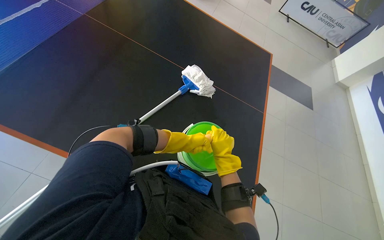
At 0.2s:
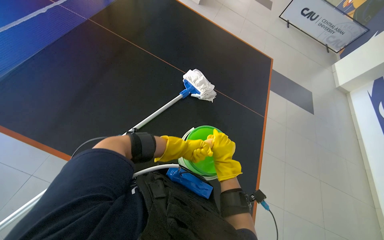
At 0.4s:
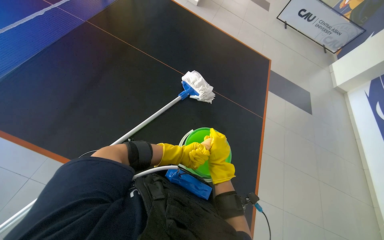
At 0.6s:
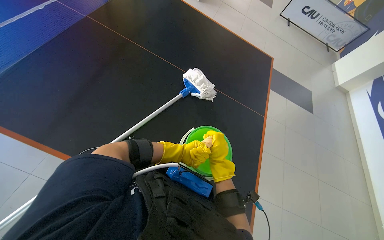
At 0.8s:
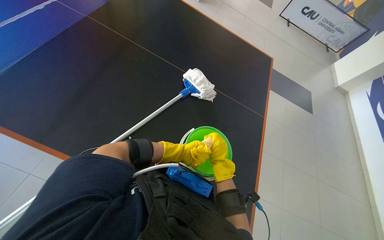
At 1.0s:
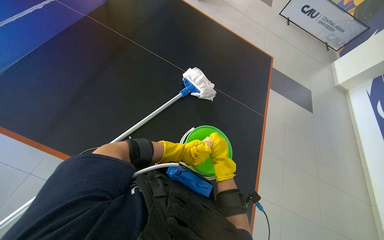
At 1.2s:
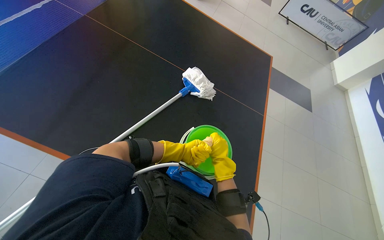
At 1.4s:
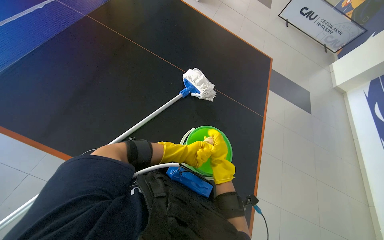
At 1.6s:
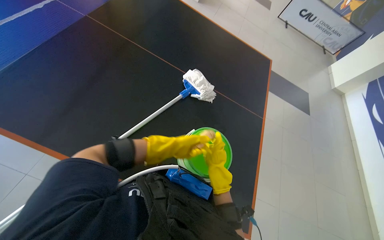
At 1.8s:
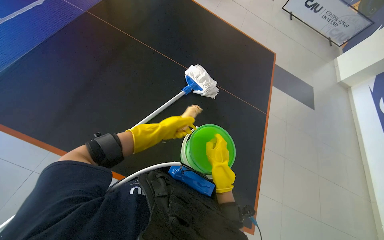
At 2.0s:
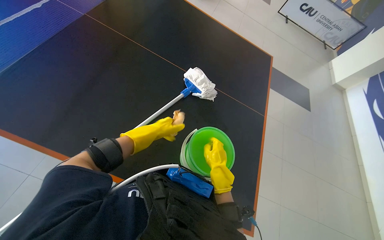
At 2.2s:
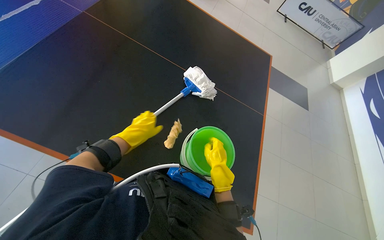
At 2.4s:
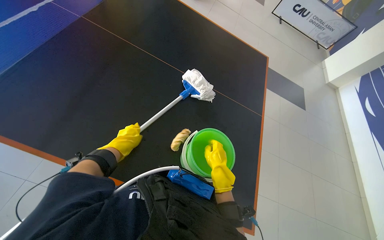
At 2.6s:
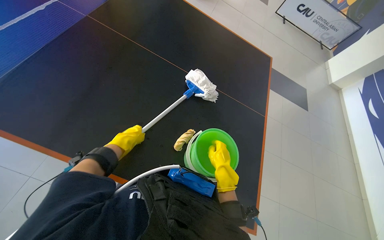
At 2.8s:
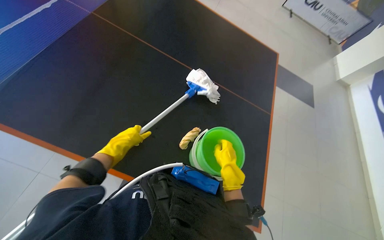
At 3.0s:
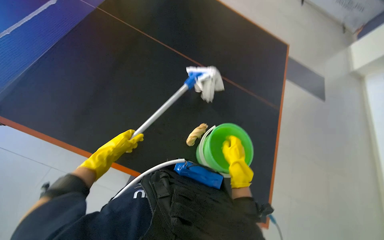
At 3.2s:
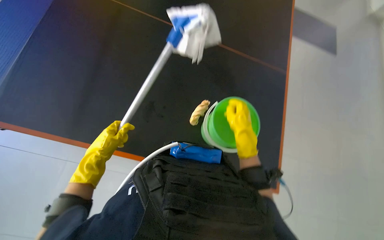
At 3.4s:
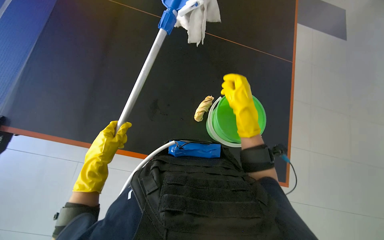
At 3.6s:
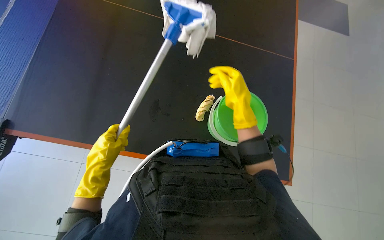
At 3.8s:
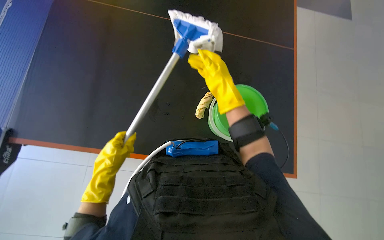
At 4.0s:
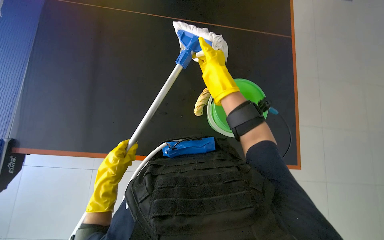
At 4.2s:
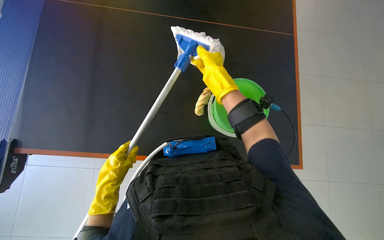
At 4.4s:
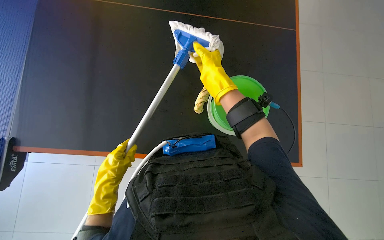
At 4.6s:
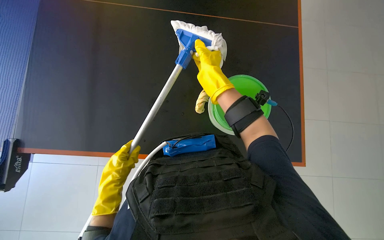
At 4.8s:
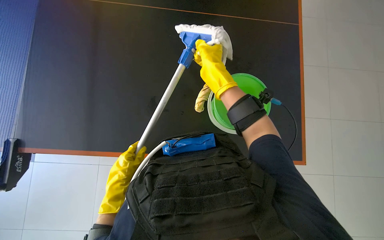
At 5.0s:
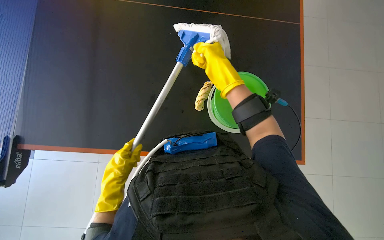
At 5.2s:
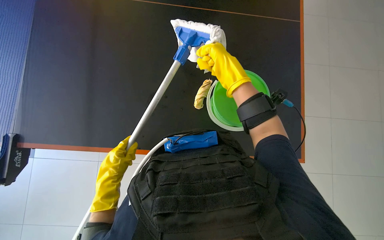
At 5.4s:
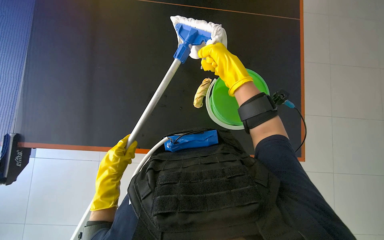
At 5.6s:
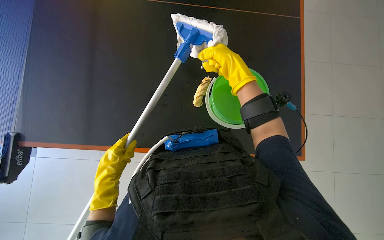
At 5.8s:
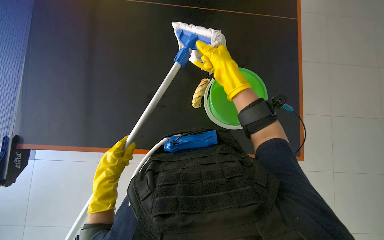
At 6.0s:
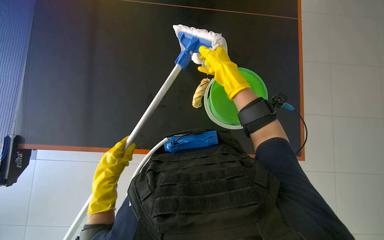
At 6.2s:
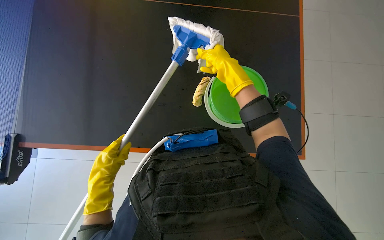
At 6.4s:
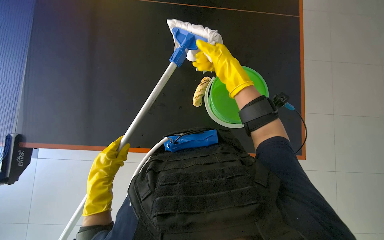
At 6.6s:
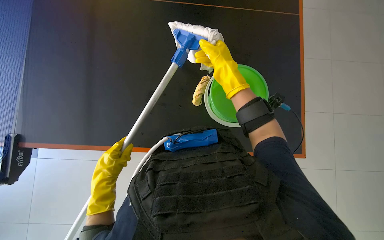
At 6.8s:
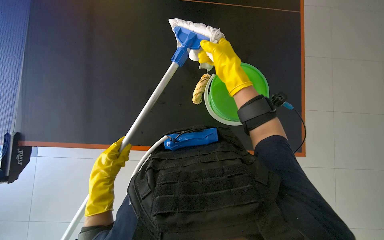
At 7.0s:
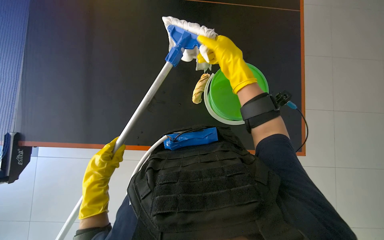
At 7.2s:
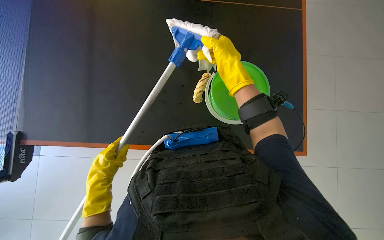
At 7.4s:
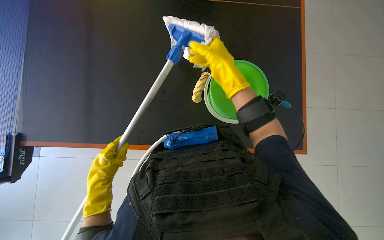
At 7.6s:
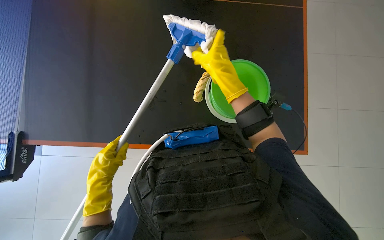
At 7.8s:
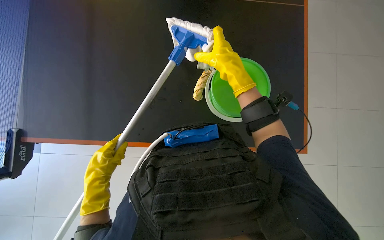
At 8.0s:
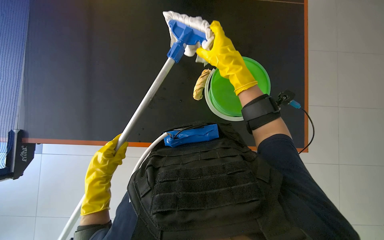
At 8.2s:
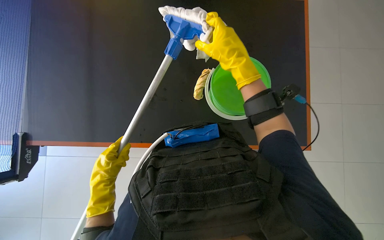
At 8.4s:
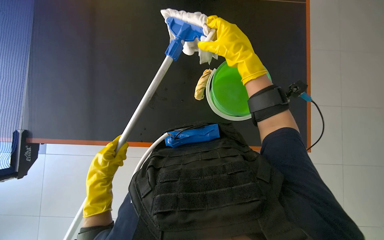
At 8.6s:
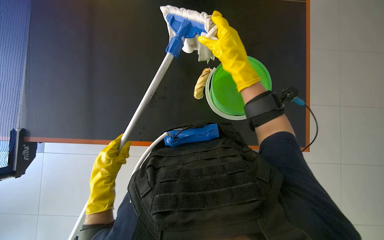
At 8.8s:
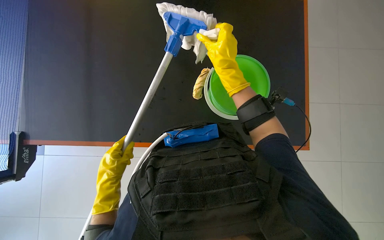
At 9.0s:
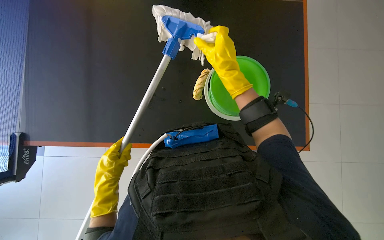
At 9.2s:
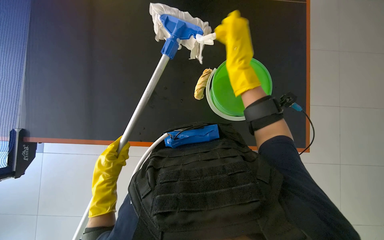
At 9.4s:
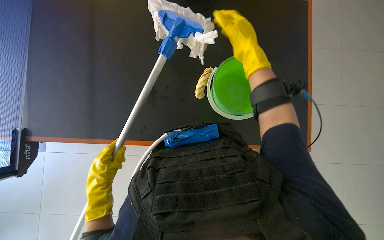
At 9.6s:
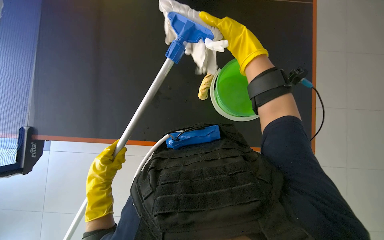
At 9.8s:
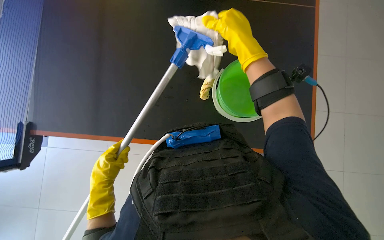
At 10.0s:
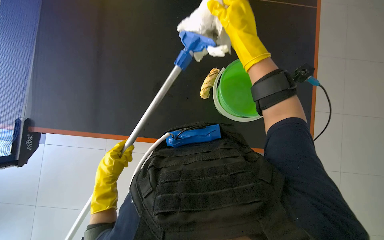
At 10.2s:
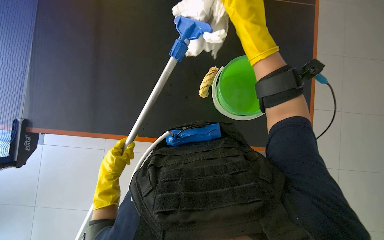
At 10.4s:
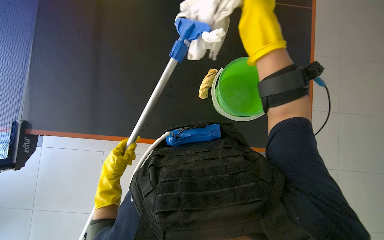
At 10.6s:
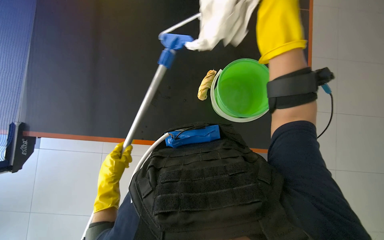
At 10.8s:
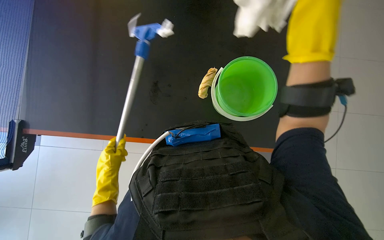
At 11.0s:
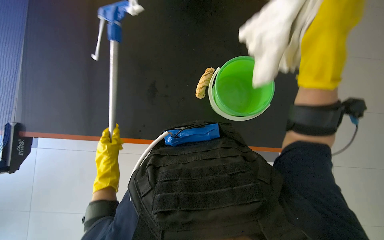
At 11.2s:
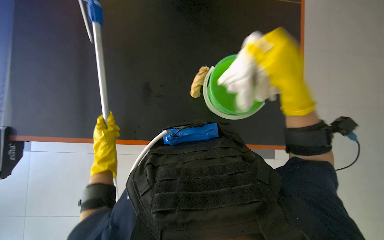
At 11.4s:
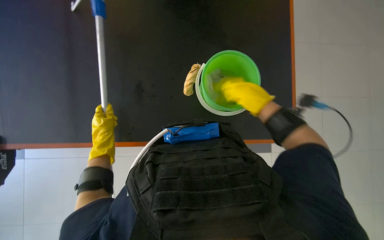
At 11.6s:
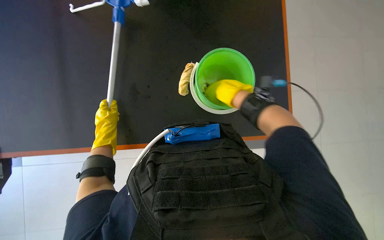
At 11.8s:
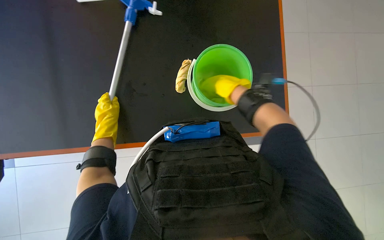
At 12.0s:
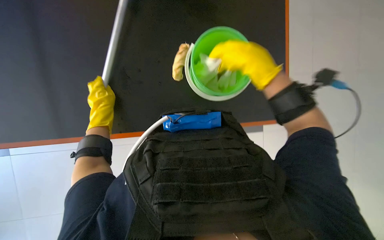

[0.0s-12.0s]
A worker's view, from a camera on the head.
Job: wiping surfaces.
The whole recording: Cleaning table with mop and cloth. The worker cleans the table surface using a mop and a cloth, repeatedly wringing the cloth in a bucket.
0.0s to 1.6s: The left hand goes farther from the camera and returns, roughly 10 cm each way; the right hand reaches about 10 cm farther from the camera, then returns.
1.6s to 3.0s: The left hand is displaced to the left by approximately 25 cm.
3.0s to 4.4s: The scene rotates counterclockwise by some 30 degrees. The right hand is displaced up the picture by some 10 cm.
4.4s to 6.0s: The hands make small movements and keep their place.
7.6s to 9.0s: The hands are busy where they are.
9.0s to 10.4s: The right hand goes approximately 15 cm nearer to the camera.
10.4s to 12.0s: The right hand travels farther from the camera and back again, approximately 25 cm each way; the left hand travels up the picture by about 10 cm.

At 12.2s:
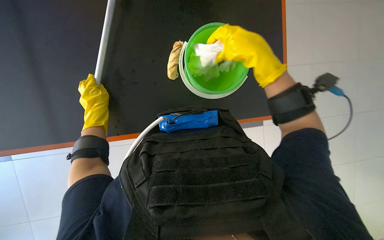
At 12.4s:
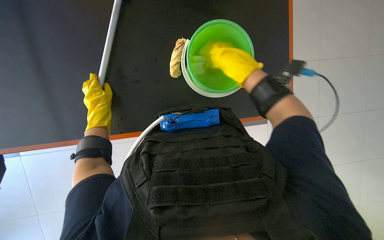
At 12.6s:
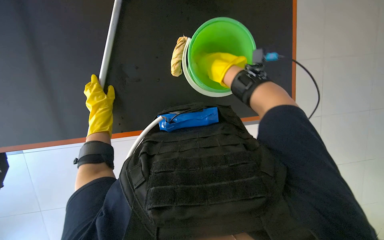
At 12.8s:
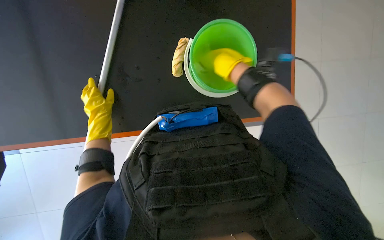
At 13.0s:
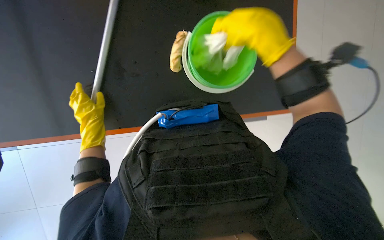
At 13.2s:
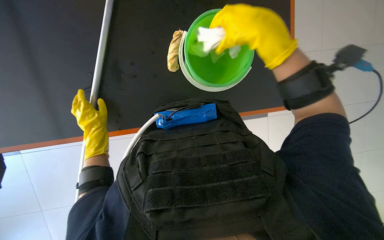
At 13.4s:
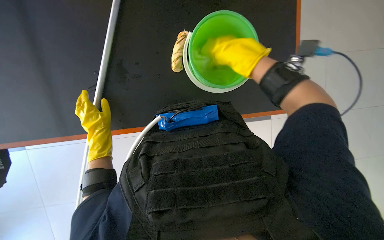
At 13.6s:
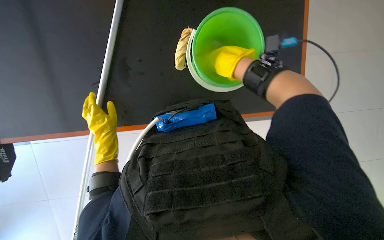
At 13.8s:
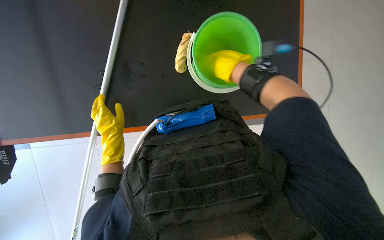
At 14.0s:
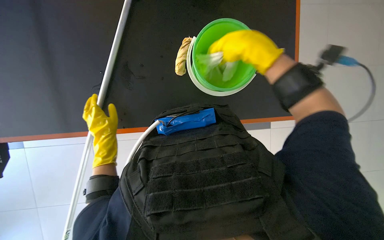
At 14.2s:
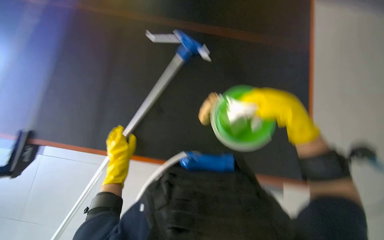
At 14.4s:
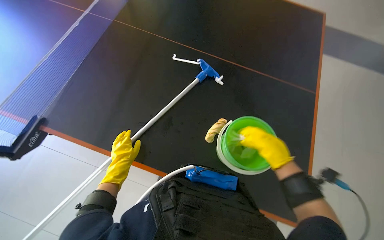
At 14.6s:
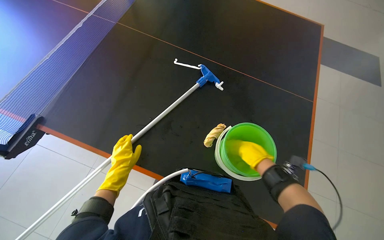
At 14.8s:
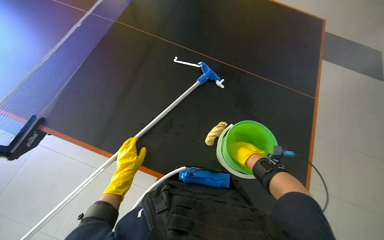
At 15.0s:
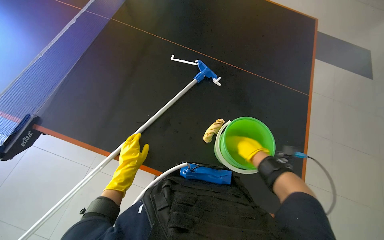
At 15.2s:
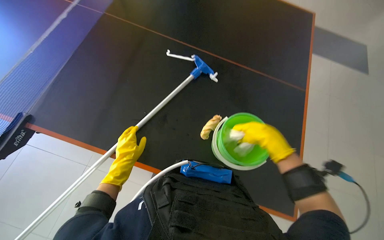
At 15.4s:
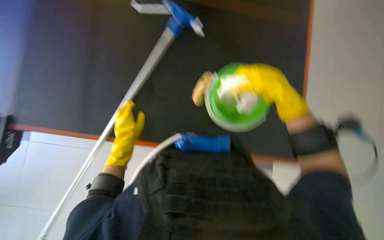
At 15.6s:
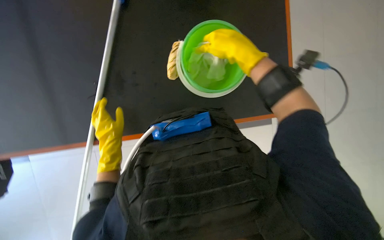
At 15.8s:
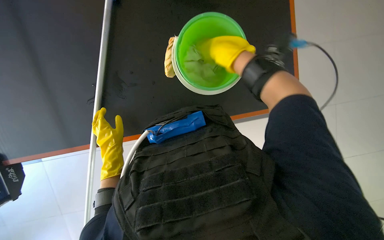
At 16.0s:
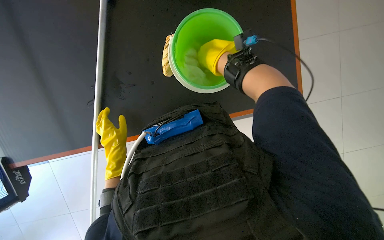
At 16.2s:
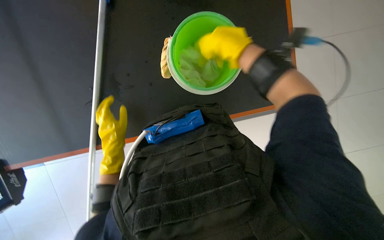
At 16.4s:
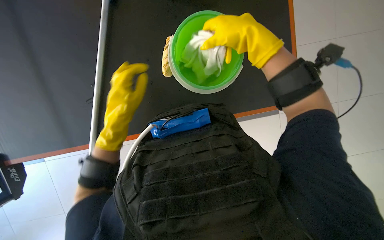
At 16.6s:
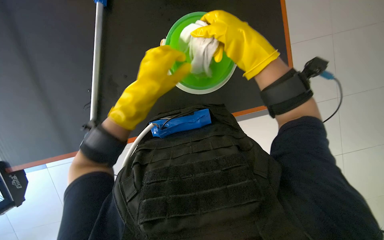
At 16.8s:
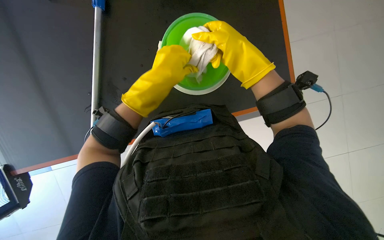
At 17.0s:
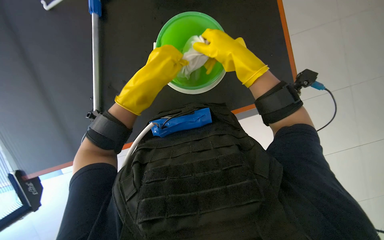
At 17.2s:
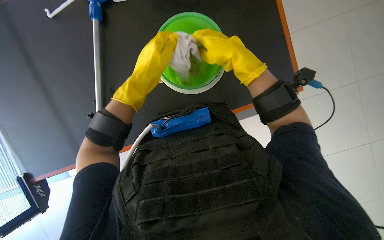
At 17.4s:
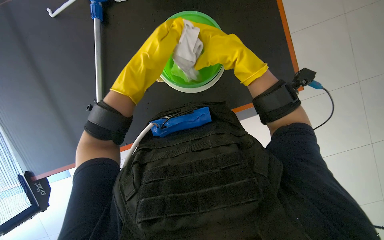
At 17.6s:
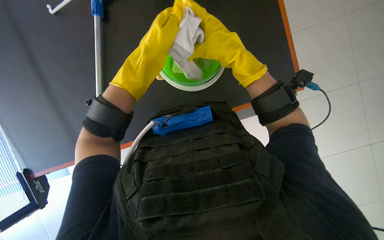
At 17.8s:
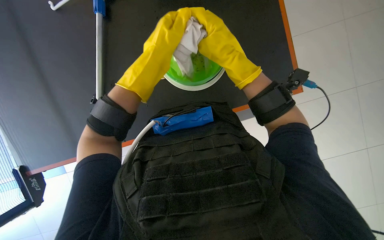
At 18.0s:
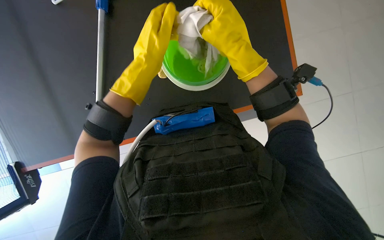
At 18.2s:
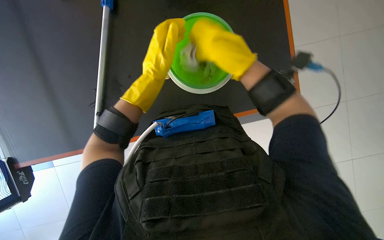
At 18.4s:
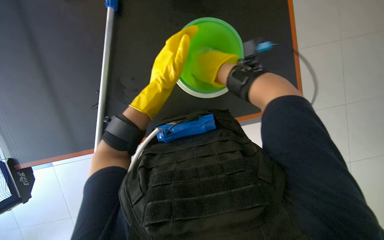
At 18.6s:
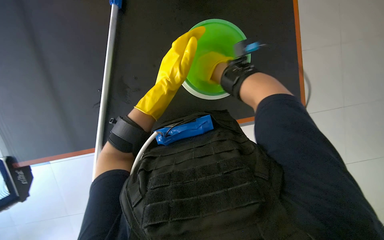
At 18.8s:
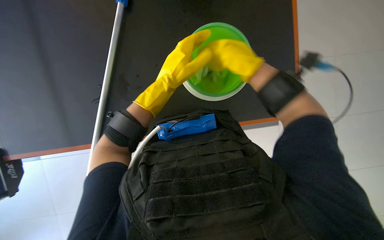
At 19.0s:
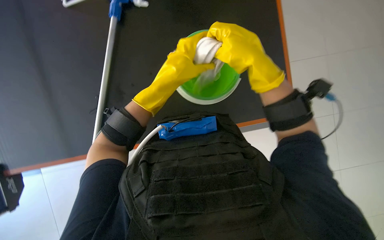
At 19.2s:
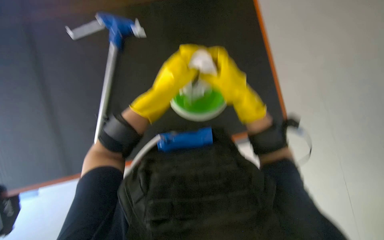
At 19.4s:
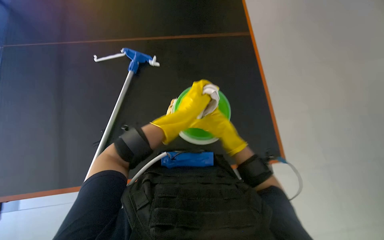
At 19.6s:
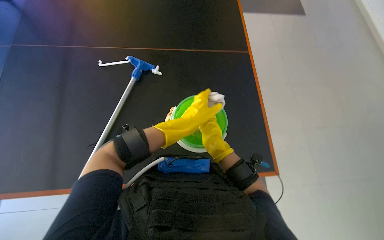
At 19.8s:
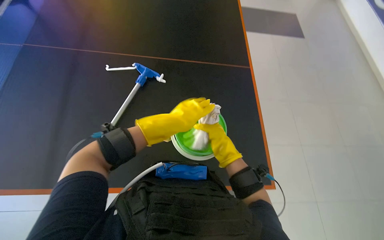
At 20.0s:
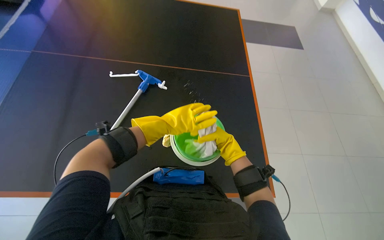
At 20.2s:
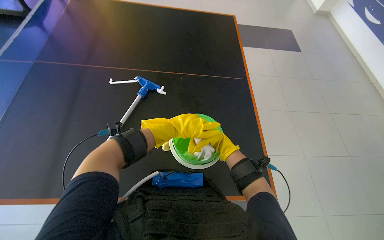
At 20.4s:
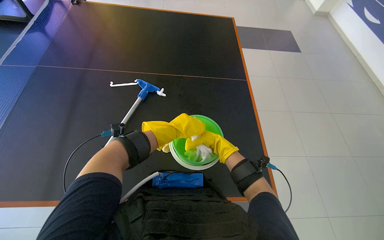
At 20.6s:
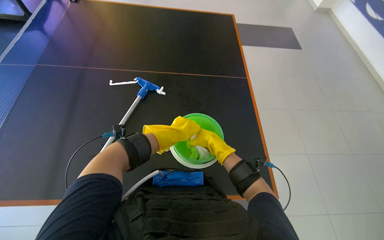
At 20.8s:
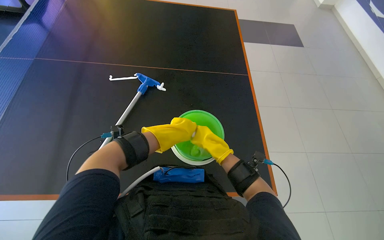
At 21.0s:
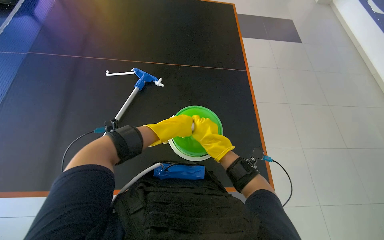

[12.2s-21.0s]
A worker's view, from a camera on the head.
Job: wiping surfaces.
The whole recording: Cleaning table with mop and cloth. The worker cleans the table surface using a mop and a cloth, repeatedly wringing the cloth in a bucket.
12.2s to 13.6s: The right hand swings nearer and farther, some 15 cm each way, with 2 reversals.
13.6s to 15.2s: The view tilts some 30 degrees upward. The scene turns about 25 degrees clockwise in the picture.
15.2s to 16.6s: The camera pitches downward, by approximately 25 degrees. Everything in view rotates about 25 degrees counterclockwise.
16.6s to 18.0s: The hands stay close to where they were, moving slightly.
18.0s to 19.6s: The wearer looks roughly 25 degrees further upward.
